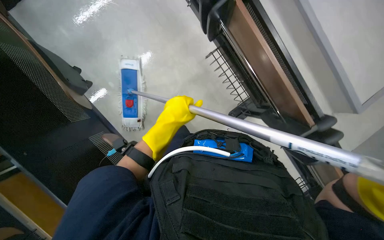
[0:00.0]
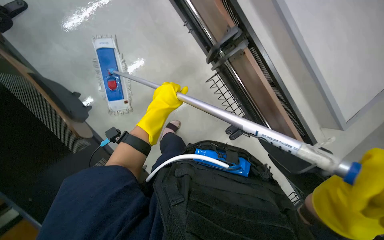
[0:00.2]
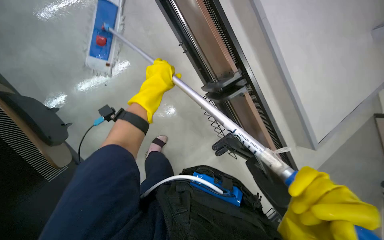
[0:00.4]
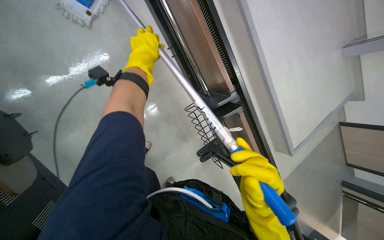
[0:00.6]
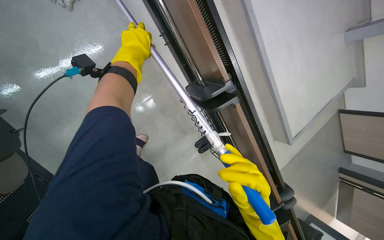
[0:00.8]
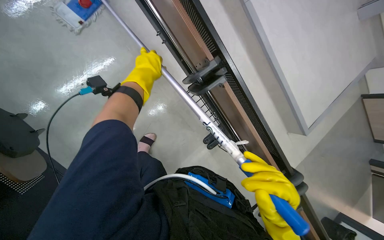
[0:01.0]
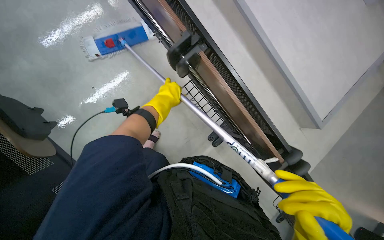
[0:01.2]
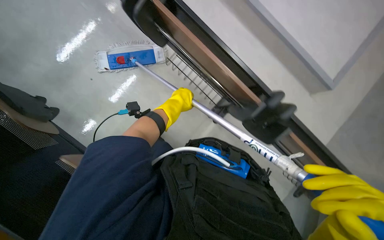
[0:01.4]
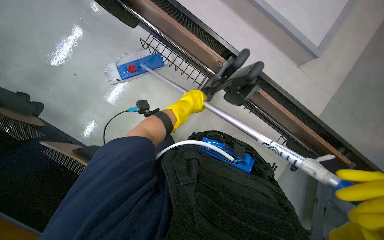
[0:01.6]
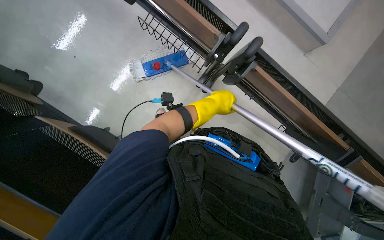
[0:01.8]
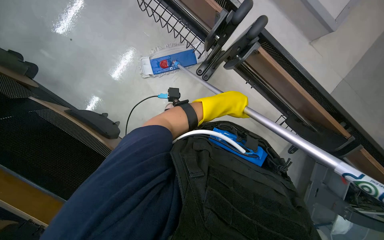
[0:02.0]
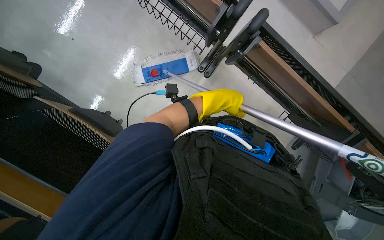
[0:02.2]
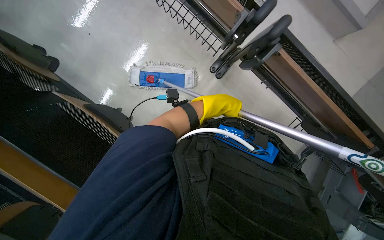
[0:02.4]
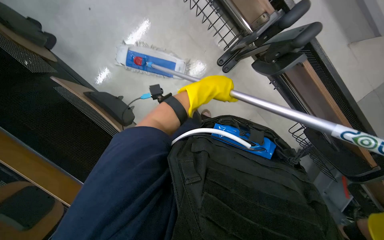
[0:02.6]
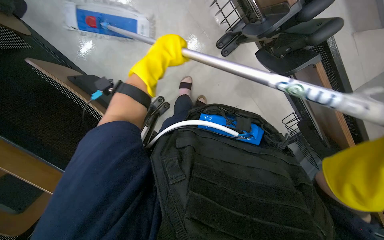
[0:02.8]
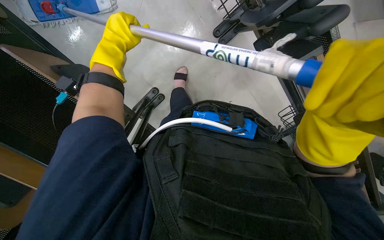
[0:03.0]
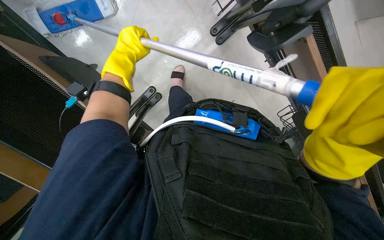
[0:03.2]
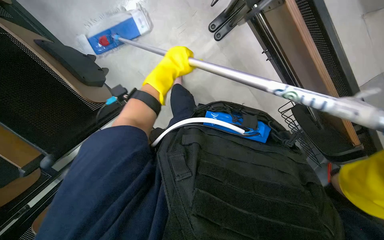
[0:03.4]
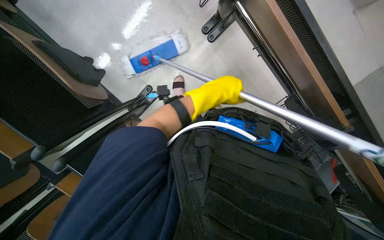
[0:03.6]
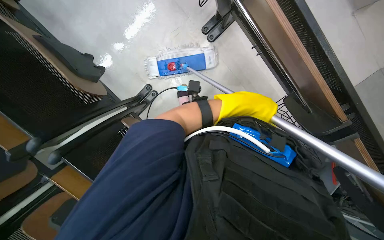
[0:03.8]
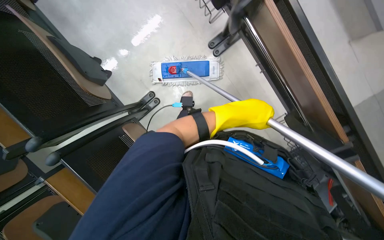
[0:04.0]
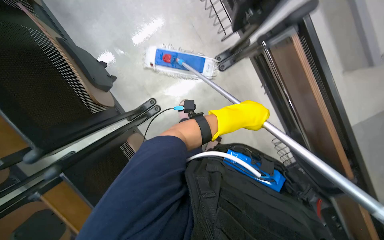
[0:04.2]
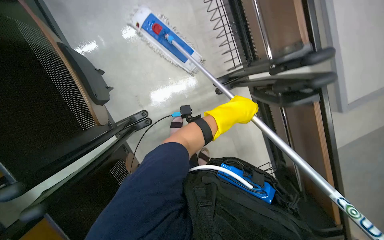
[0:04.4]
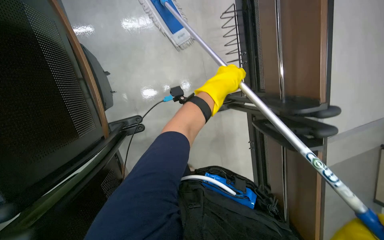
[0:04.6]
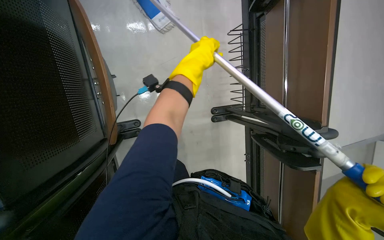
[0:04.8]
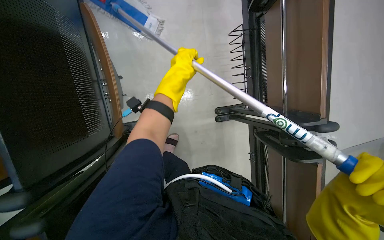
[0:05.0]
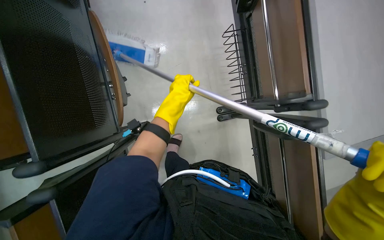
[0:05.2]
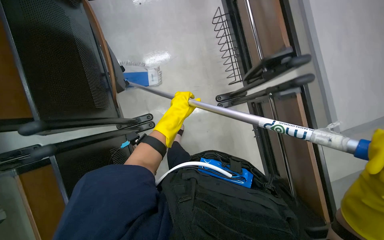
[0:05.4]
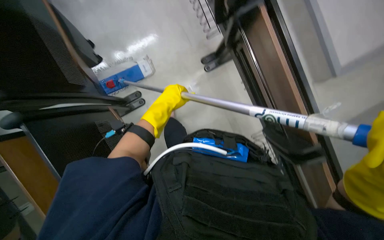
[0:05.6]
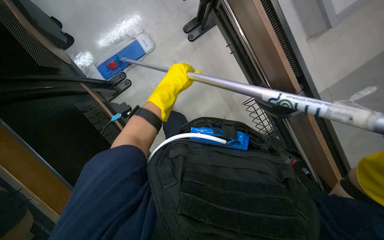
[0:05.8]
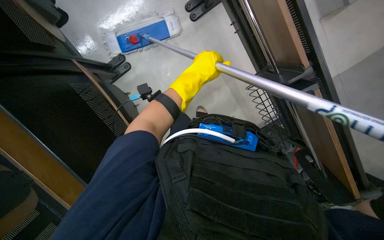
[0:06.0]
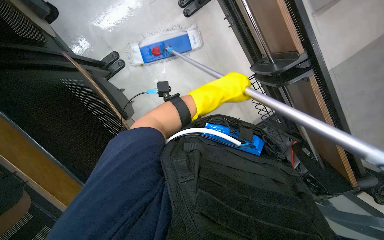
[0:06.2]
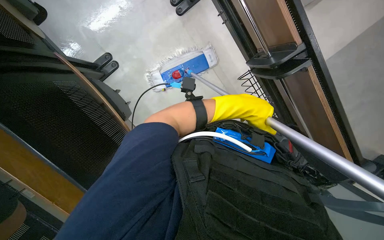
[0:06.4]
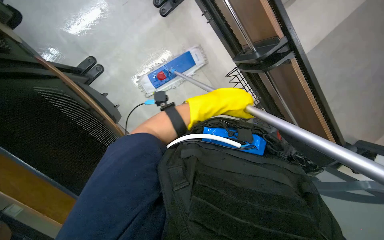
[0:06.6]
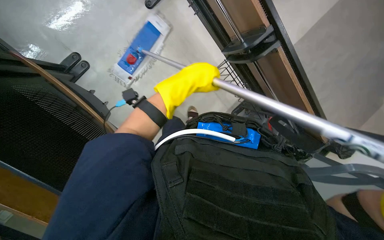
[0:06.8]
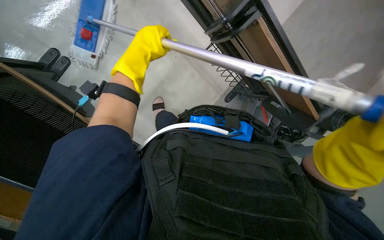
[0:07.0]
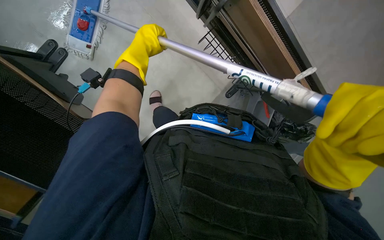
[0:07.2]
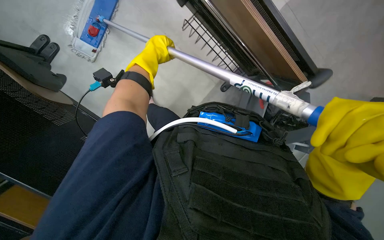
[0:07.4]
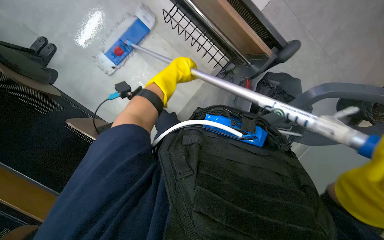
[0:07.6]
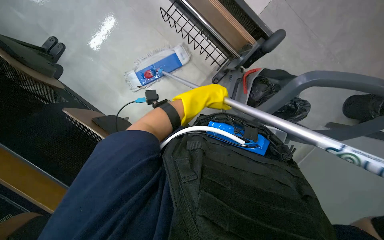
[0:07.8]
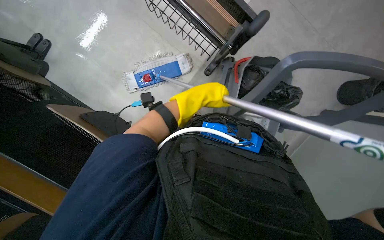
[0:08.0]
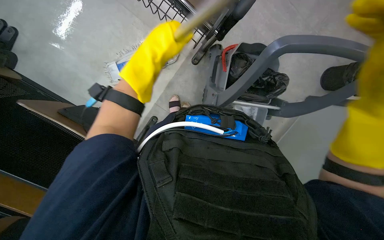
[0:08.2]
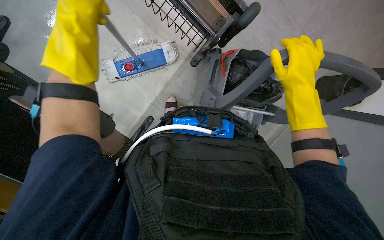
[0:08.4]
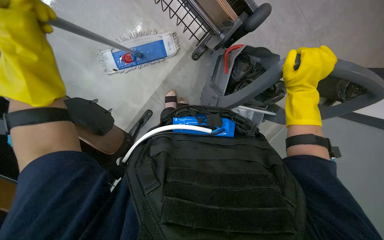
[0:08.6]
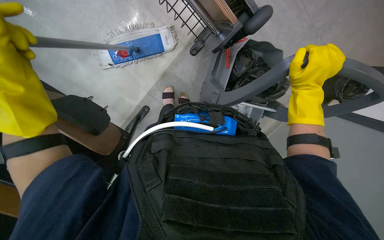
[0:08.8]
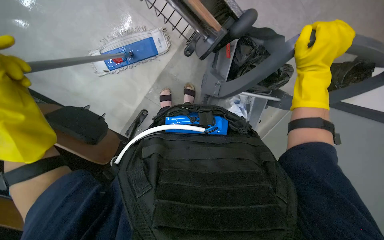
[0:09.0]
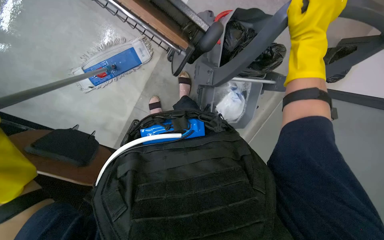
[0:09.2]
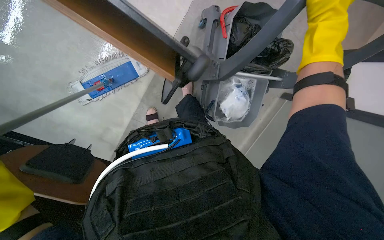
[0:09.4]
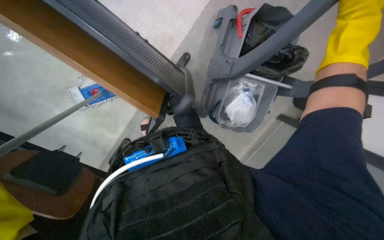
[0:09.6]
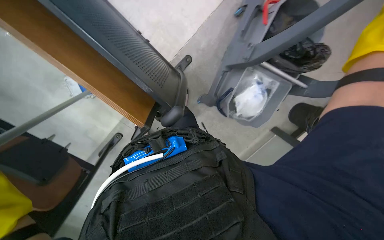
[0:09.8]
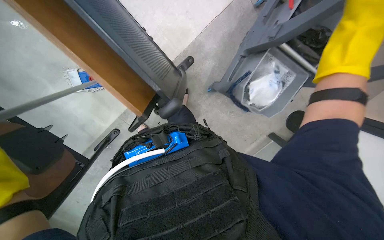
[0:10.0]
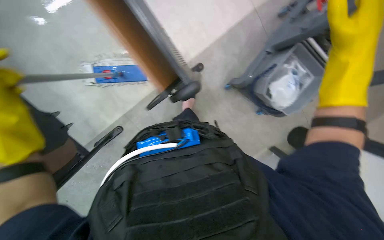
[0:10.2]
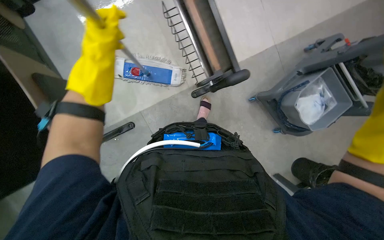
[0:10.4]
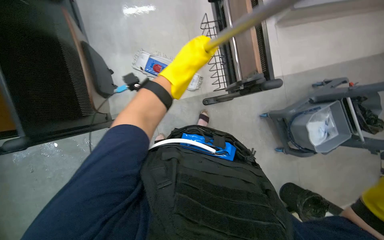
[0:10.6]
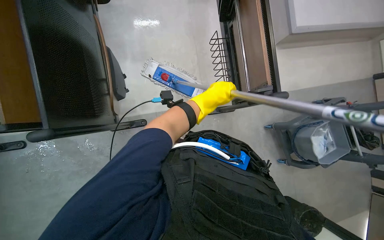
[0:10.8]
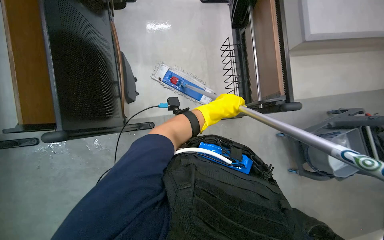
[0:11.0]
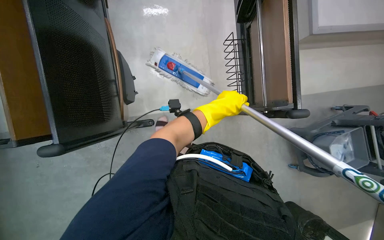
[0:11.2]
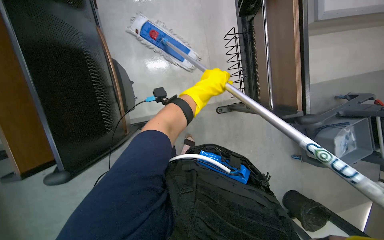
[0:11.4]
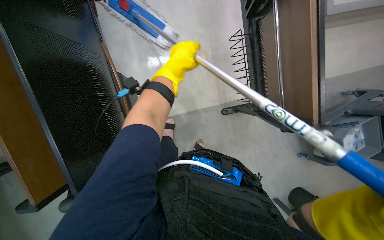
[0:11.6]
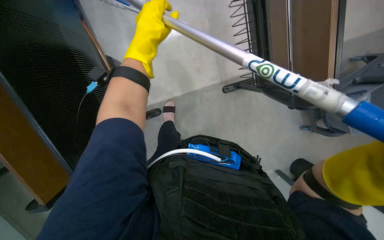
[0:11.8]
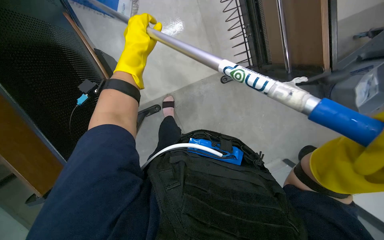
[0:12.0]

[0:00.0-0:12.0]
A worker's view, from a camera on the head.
Job: mopping floor.
The whole recording: Mopping floor with flat mop. The worker mops the floor with a flat mop, periodically cleaning the mop head in a bucket.
0:00.0 to 0:01.6: The camera pitches upward, by some 15 degrees. The left hand goes up the picture and returns, approximately 25 cm each way.
0:03.0 to 0:04.4: The left hand heads to the right, covering about 20 cm.
0:04.4 to 0:06.0: The left hand heads to the left, covering some 10 cm.
0:06.0 to 0:07.6: The left hand travels to the left and back again, roughly 10 cm each way.
0:10.4 to 0:12.0: The left hand reaches some 15 cm to the right, then returns.

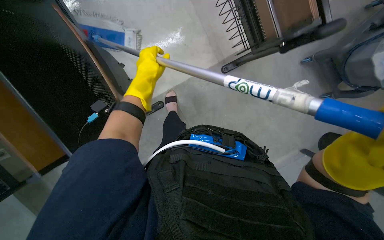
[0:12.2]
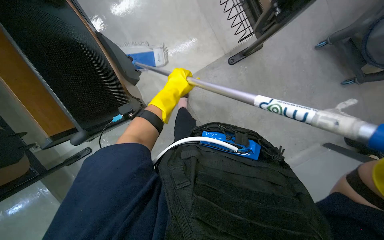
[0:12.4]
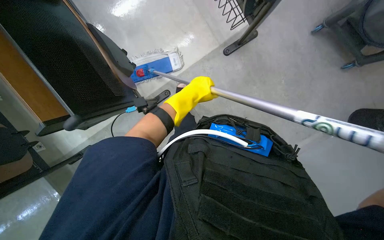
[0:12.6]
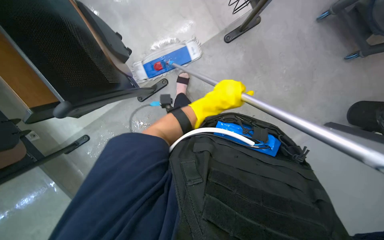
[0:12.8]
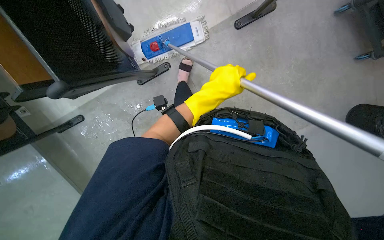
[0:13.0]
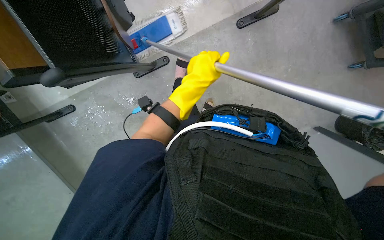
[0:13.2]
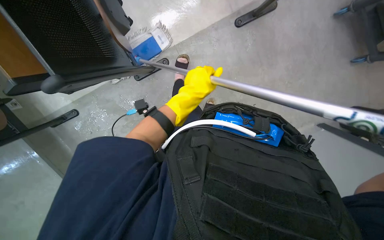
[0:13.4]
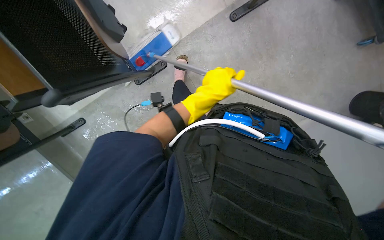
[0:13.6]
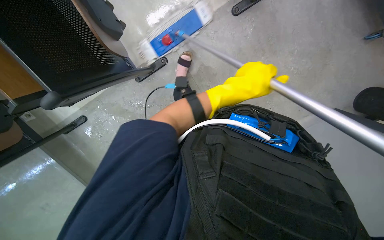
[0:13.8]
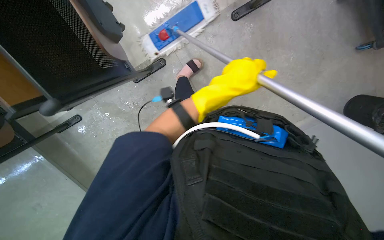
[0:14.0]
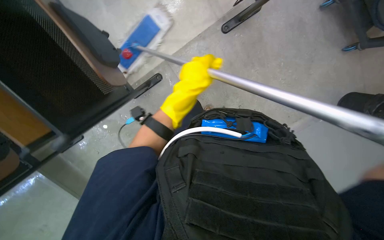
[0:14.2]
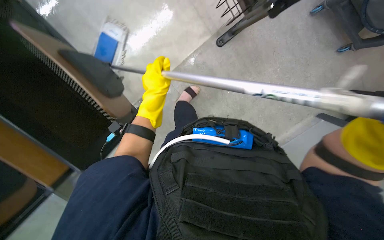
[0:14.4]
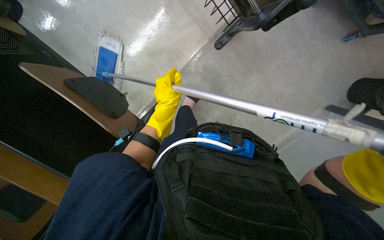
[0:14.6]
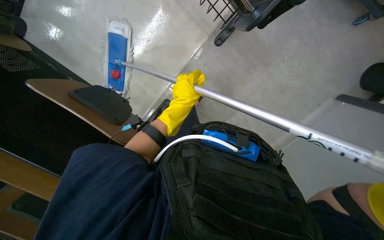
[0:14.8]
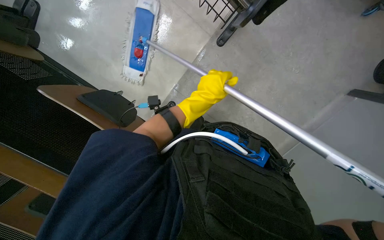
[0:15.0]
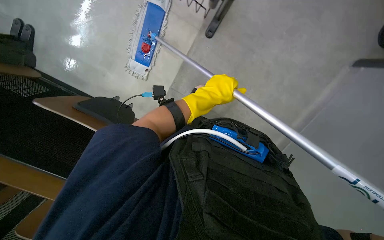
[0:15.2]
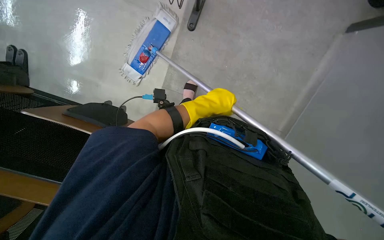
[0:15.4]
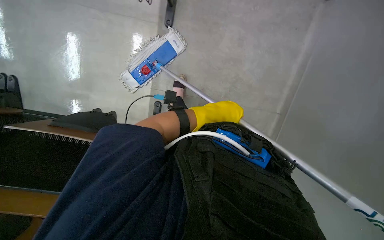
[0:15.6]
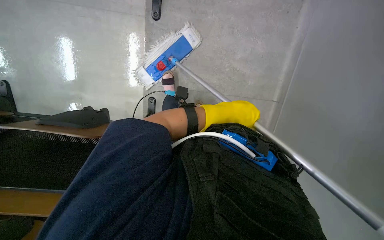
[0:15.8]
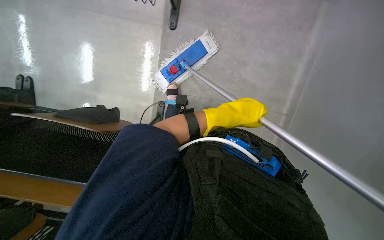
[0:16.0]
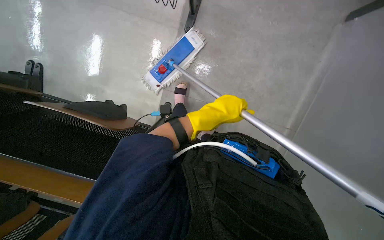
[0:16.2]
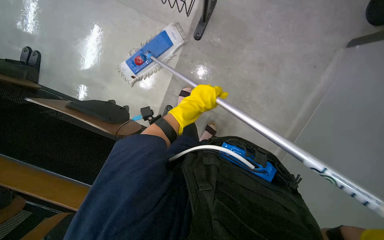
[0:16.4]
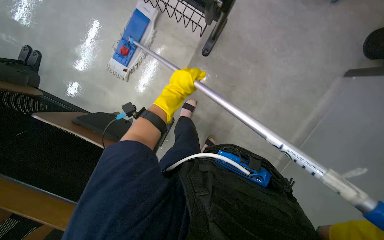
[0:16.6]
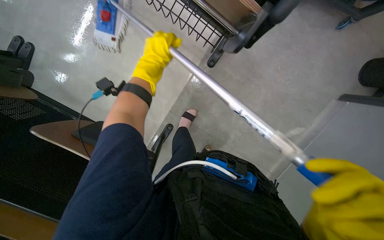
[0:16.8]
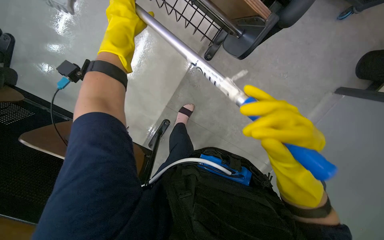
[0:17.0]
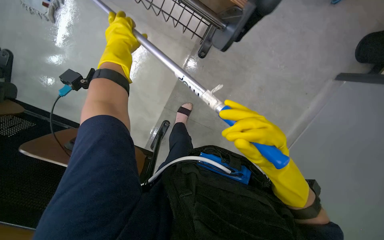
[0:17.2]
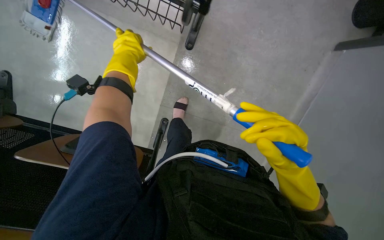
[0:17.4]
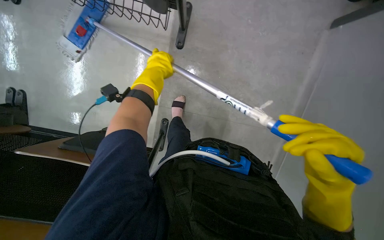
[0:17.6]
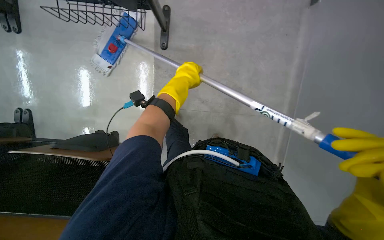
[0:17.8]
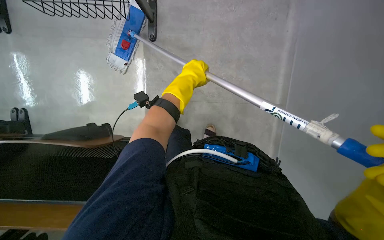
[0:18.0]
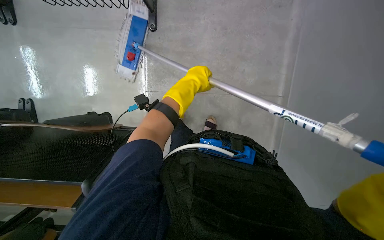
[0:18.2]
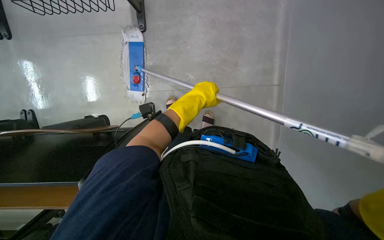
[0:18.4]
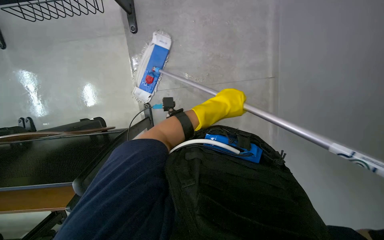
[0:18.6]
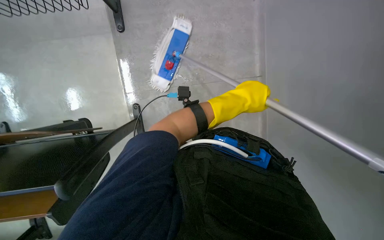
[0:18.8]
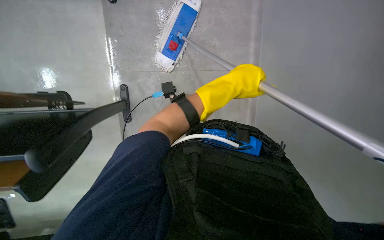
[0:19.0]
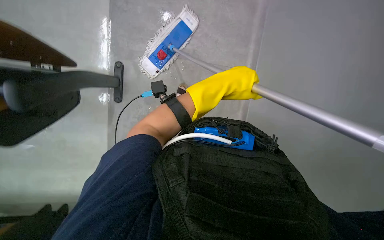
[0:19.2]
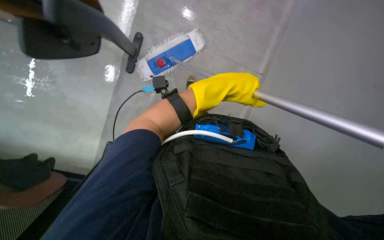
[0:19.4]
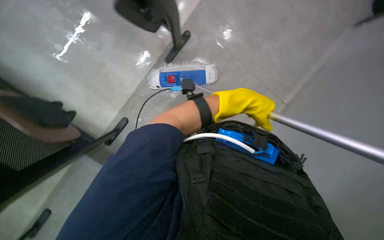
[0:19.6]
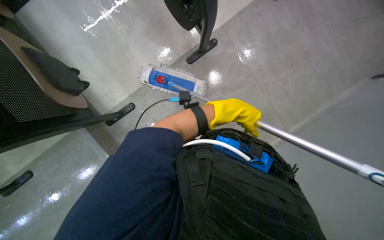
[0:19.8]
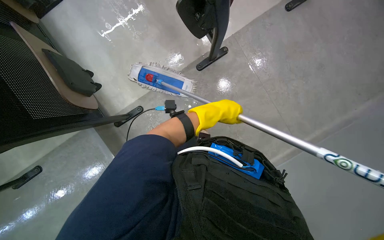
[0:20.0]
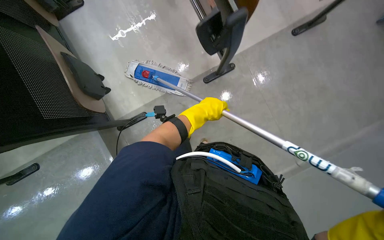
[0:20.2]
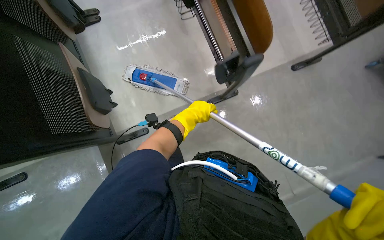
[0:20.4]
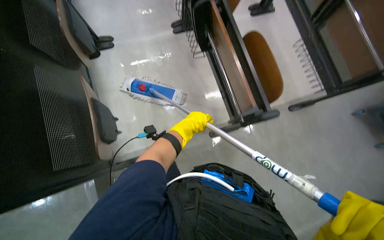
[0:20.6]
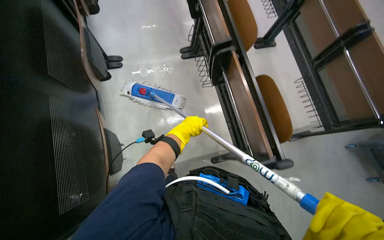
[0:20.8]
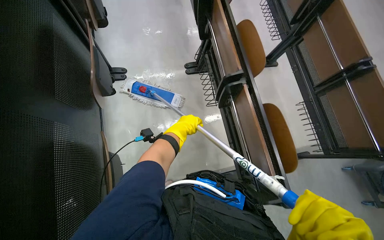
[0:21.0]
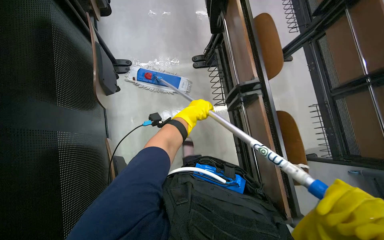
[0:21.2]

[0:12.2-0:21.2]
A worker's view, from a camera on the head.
Job: mopping floor.
The whole recording: Mopping floor with flat mop. The worker mops the floor with a flat mop, periodically cleaning the mop head in a bucket.
0:12.2 to 0:13.8: The view tips downward by some 15 degrees. The left hand moves left and right over roughly 25 cm, changing direction 2 times.
0:13.8 to 0:15.2: The left hand moves some 15 cm to the left and comes back.
0:15.2 to 0:16.6: The left hand shifts approximately 10 cm to the left.
0:19.8 to 0:21.2: The left hand moves to the left, roughly 20 cm.
